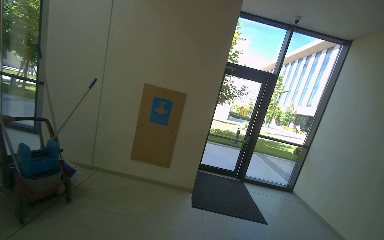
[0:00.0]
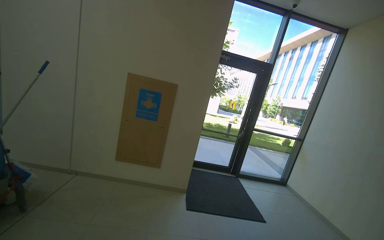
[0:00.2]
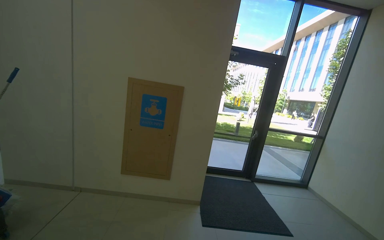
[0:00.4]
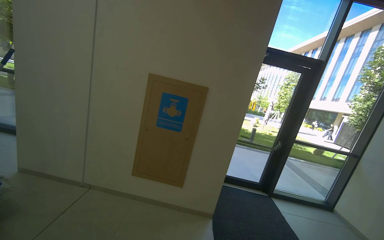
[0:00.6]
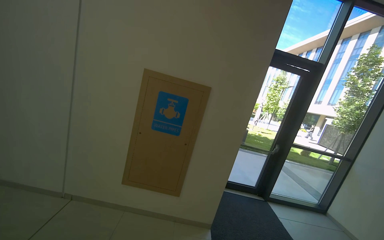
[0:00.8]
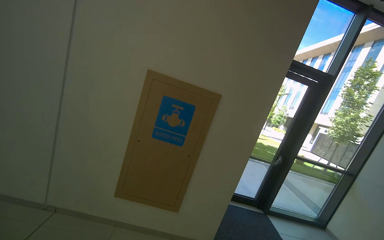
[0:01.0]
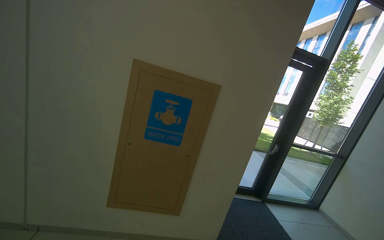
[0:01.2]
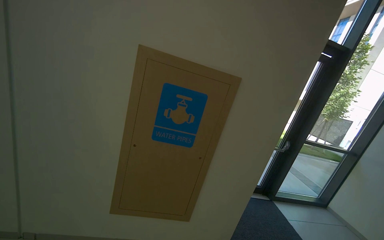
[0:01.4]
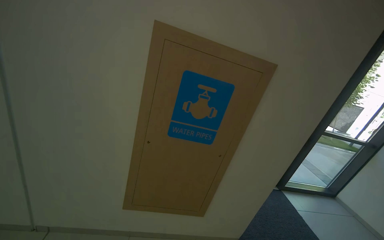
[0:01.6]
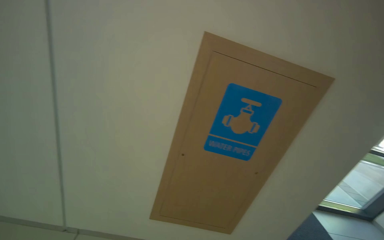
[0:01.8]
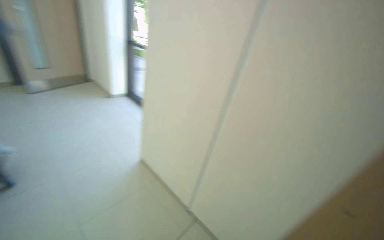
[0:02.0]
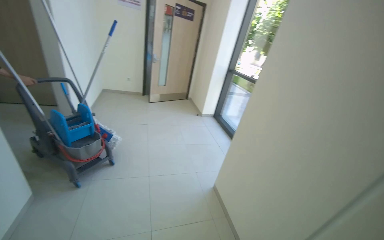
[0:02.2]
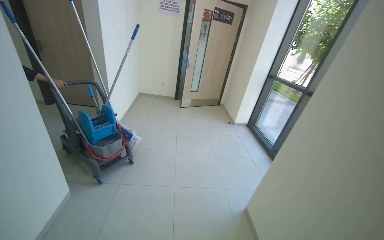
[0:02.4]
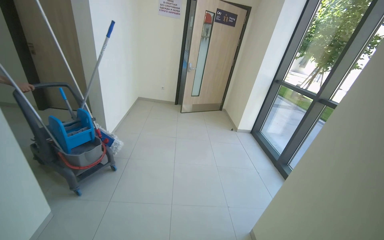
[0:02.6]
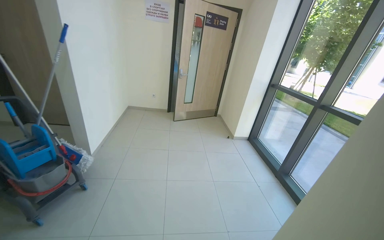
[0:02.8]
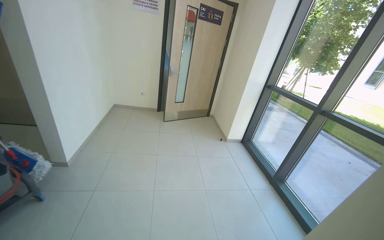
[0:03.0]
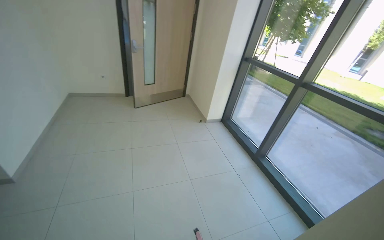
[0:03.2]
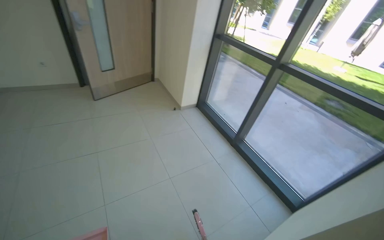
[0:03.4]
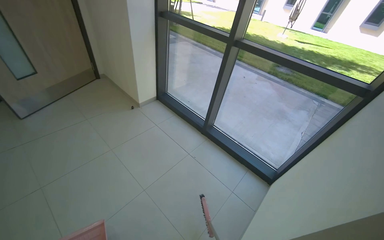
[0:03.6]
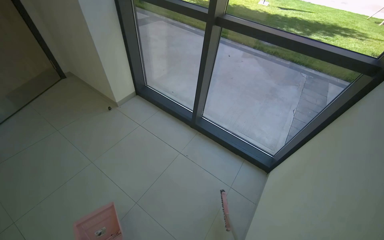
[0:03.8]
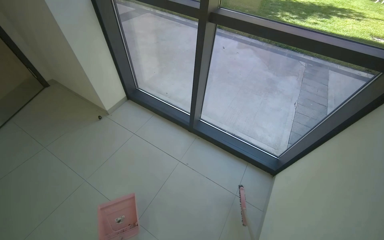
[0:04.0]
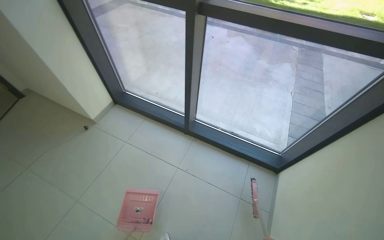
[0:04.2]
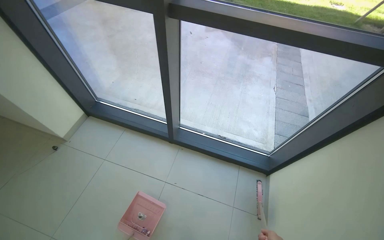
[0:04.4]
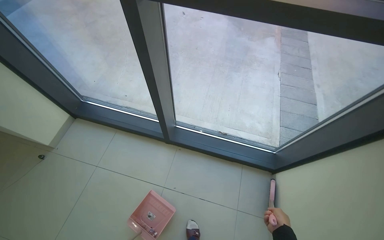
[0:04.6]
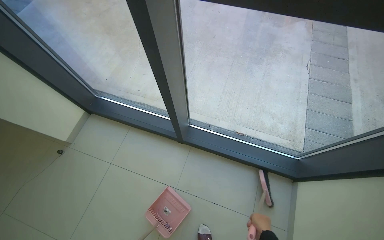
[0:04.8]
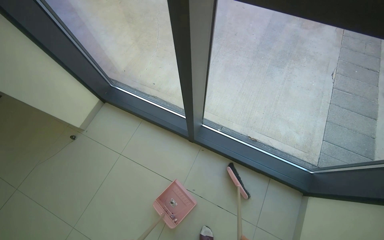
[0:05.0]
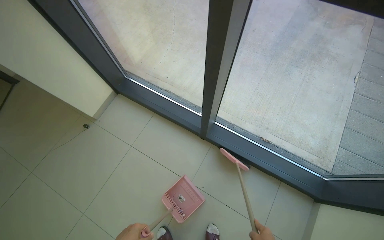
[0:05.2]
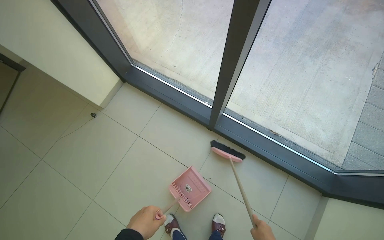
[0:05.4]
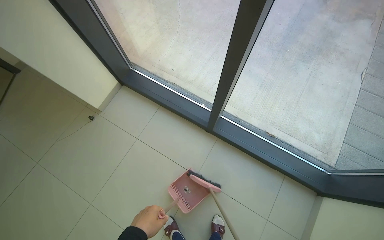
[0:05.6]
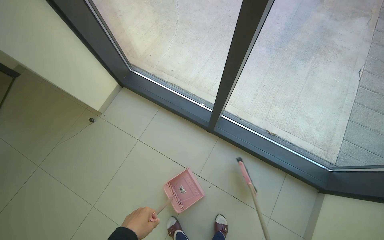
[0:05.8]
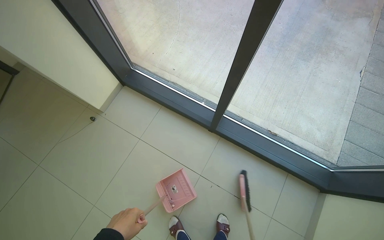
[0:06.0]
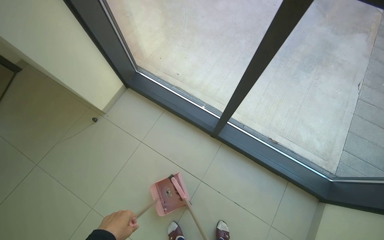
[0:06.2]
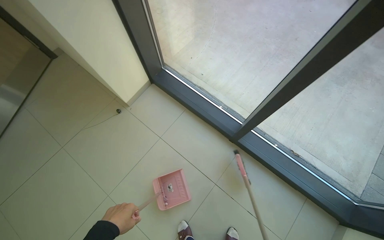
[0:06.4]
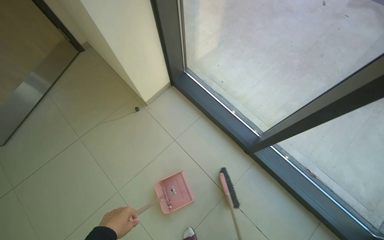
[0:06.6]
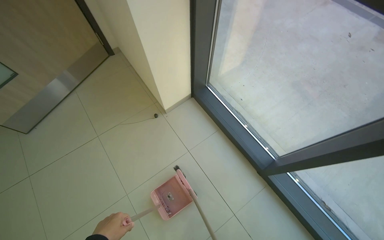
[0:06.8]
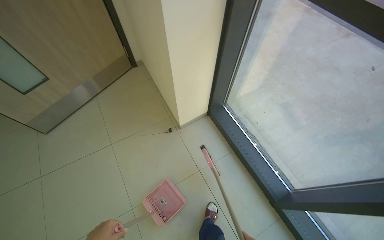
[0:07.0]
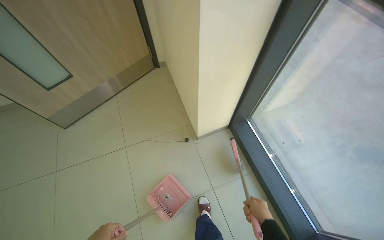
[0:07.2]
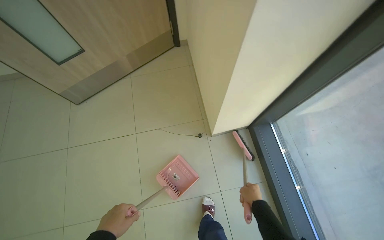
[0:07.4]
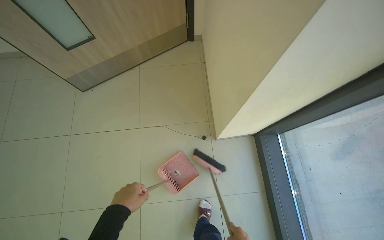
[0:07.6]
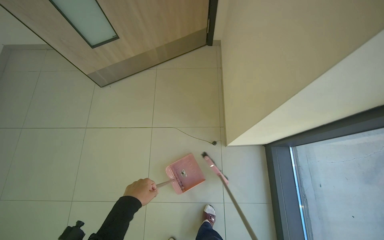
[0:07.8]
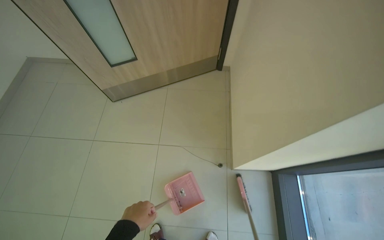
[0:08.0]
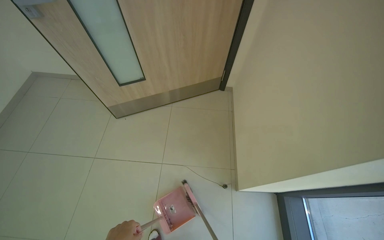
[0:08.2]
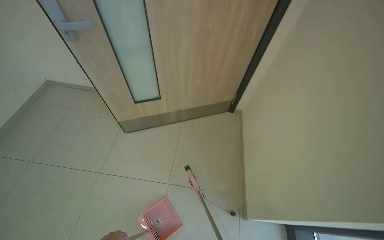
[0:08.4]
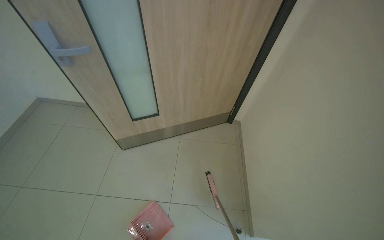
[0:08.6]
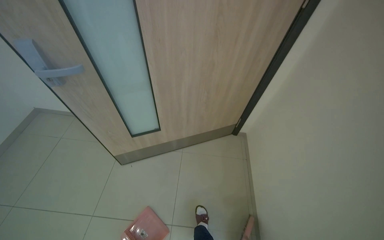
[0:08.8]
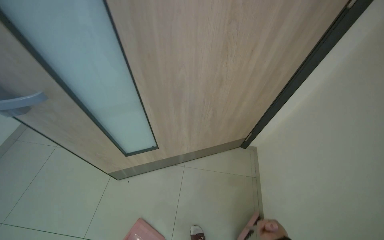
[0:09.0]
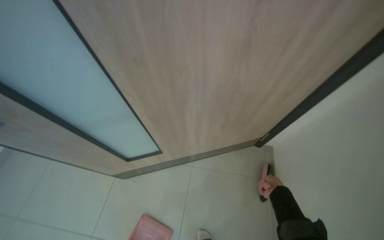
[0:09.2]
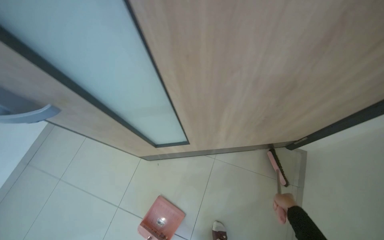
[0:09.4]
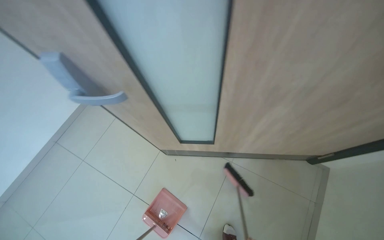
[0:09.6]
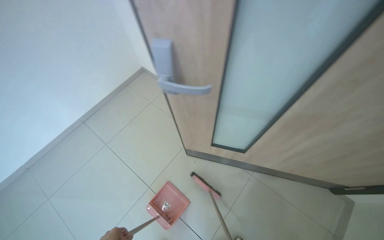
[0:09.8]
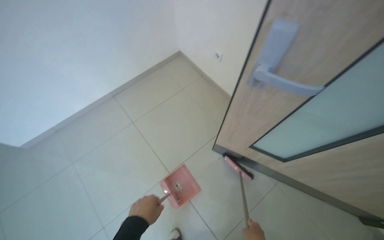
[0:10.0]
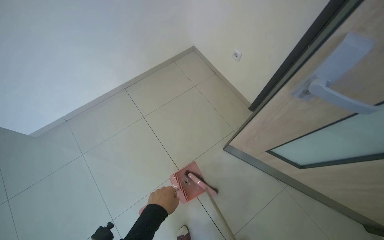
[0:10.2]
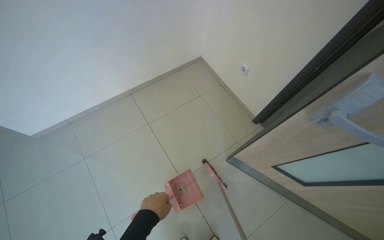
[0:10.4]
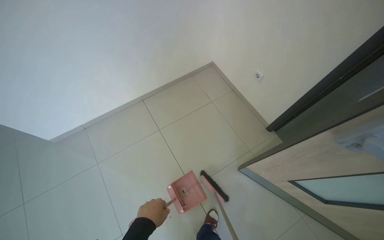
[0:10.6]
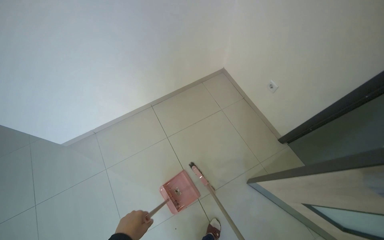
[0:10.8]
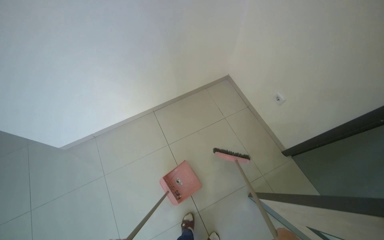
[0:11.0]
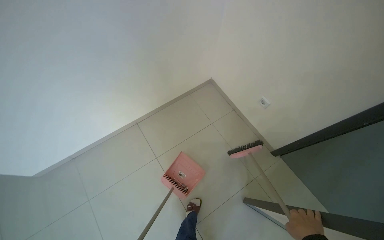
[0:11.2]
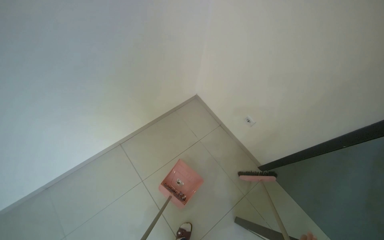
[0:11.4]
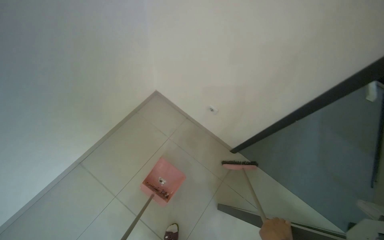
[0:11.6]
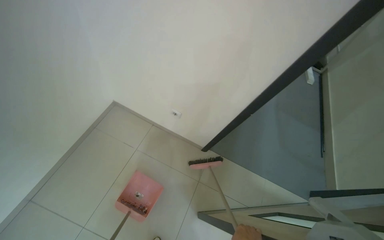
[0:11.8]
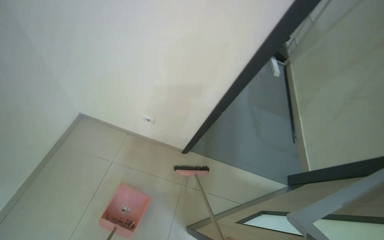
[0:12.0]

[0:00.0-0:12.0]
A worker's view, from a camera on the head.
Job: sweeping floor.
The whole recording: Sweeping hallway floor. The worker sweeps the hallway floor with a broom and dustpan.
0:00.0 to 0:01.6: The camera is carried approximately 1.5 m. The view tips downward by approximately 15 degrees.
0:03.0 to 0:04.4: The head travels about 1.5 m. The wearer's head swings some 65 degrees to the right. The wearer looks about 35 degrees further downward.
0:04.4 to 0:06.0: The view tilts some 15 degrees downward.
0:06.0 to 0:07.6: The wearer moves some 70 cm. The head rotates some 55 degrees to the left.
0:07.6 to 0:09.0: The wearer's head swings about 20 degrees to the left. The camera pitches upward, by roughly 30 degrees.
0:09.0 to 0:10.4: The head travels approximately 60 cm. The head turns to the left by roughly 50 degrees. The view tips downward by about 15 degrees.
0:10.4 to 0:12.0: The camera travels about 50 cm. The head turns to the right by some 45 degrees.

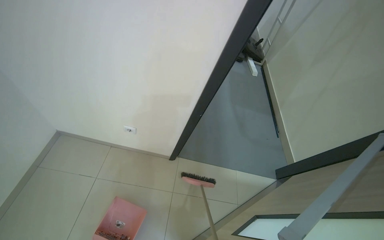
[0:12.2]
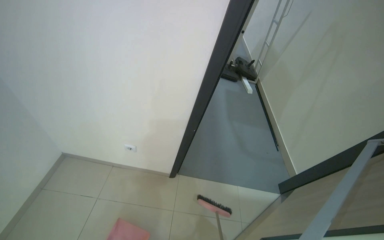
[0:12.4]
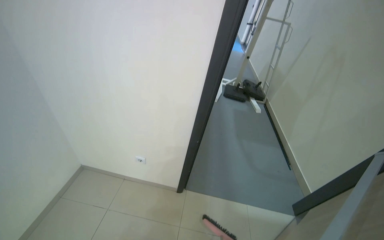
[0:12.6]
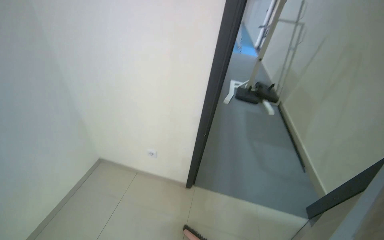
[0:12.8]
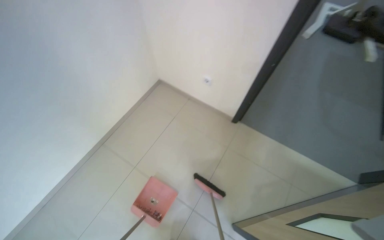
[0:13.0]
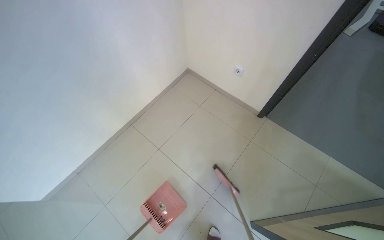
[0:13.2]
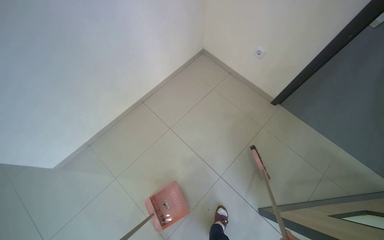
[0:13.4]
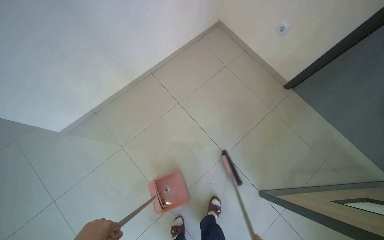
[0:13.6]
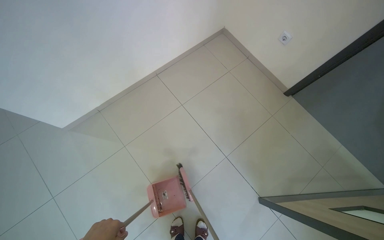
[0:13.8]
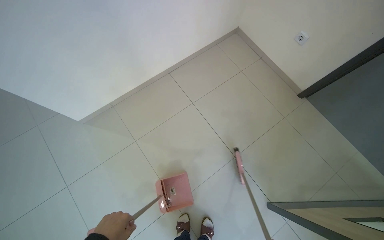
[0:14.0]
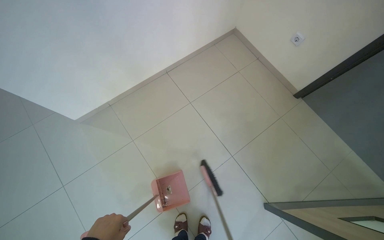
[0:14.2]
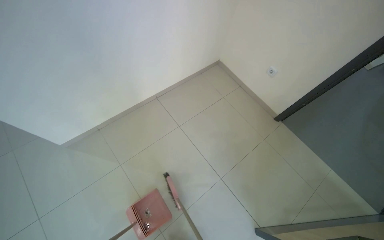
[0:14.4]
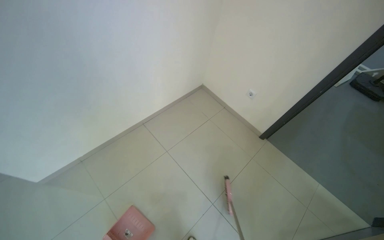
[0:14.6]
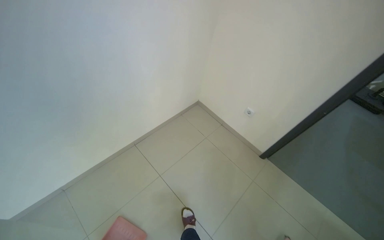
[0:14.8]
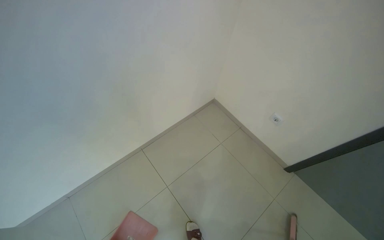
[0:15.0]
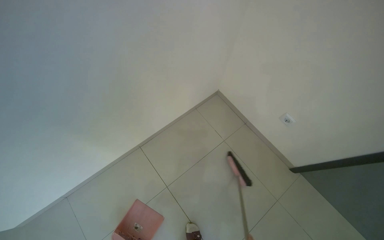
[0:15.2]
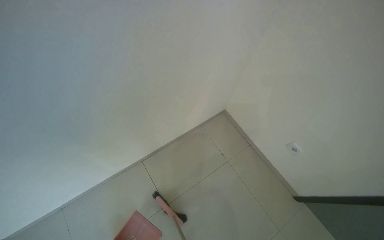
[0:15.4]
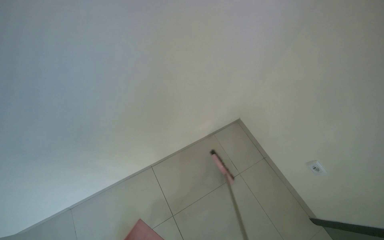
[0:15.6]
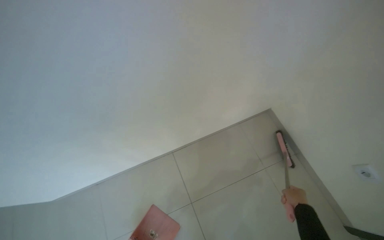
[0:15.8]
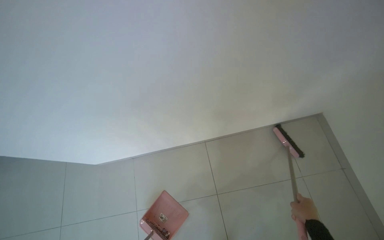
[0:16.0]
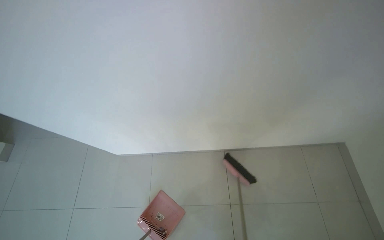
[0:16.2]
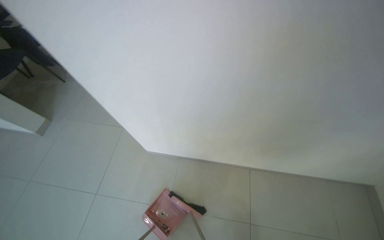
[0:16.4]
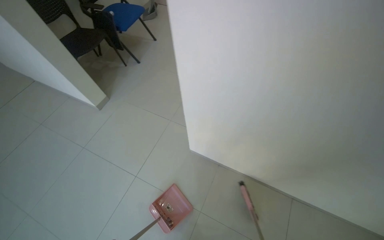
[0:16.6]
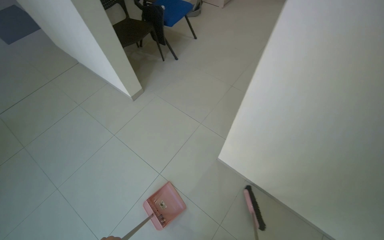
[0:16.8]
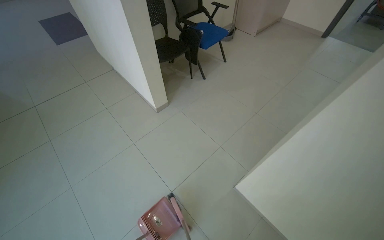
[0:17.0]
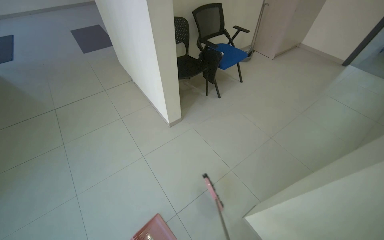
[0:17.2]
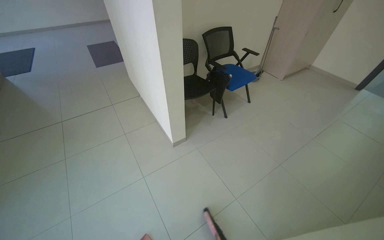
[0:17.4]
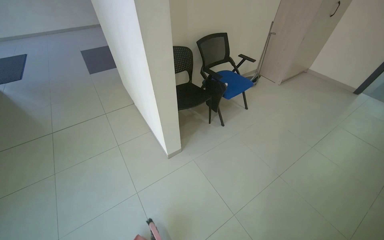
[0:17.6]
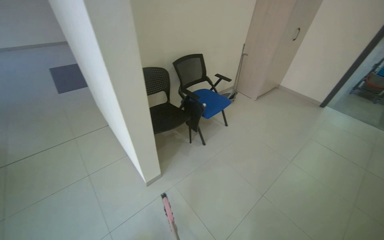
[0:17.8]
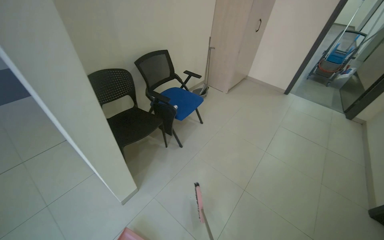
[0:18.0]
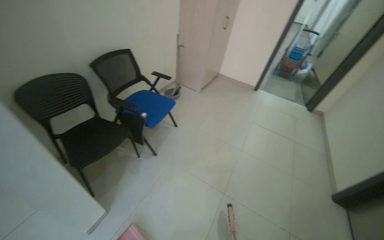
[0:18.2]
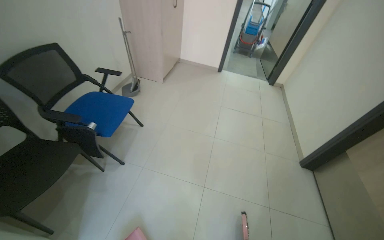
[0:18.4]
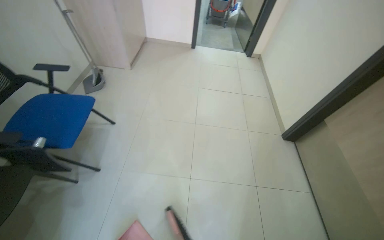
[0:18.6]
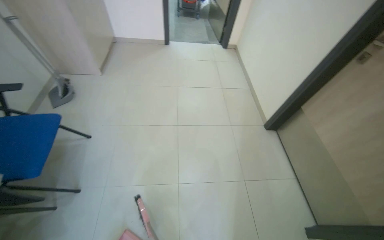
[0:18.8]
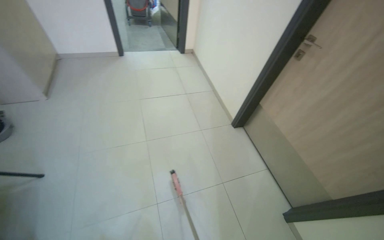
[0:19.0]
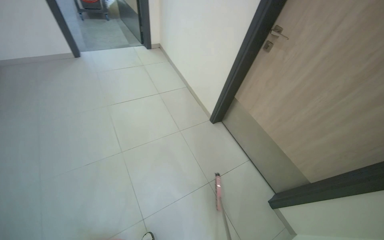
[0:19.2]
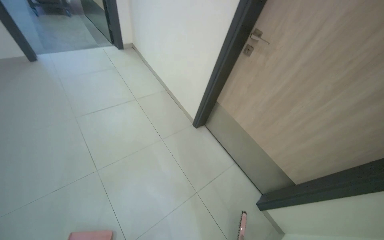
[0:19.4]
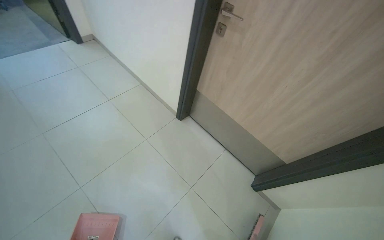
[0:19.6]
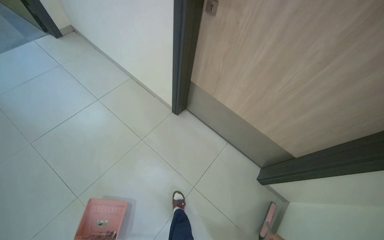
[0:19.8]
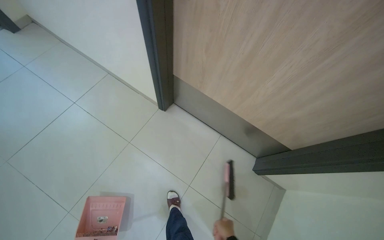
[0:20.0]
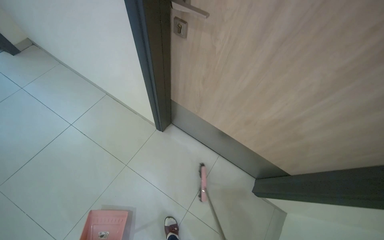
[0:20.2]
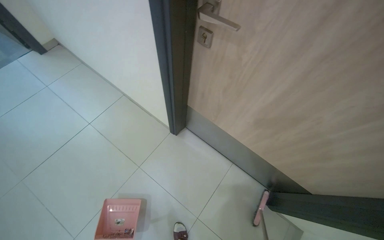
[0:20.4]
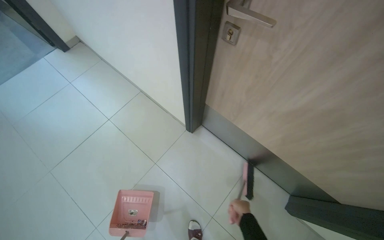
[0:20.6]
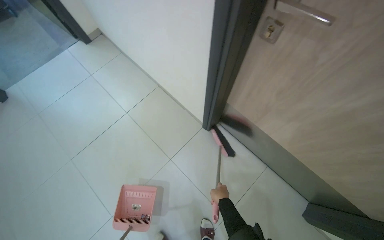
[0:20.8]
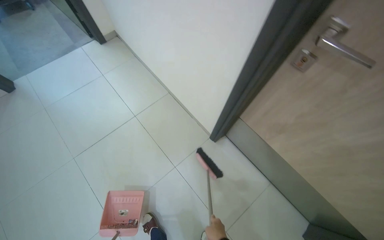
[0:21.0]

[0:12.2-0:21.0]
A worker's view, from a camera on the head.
Job: sweeping floor.
The whole recording: Sweeping hallway floor. The worker sweeps the hallway floor with a broom and dustpan.
0:12.2 to 0:13.6: The camera travels approximately 50 cm. The head rotates roughly 30 degrees to the left. The view tilts roughly 15 degrees downward.
0:13.6 to 0:15.2: The camera is carried some 60 cm.
0:15.2 to 0:16.6: The wearer's head swings some 30 degrees to the left.
0:16.6 to 0:18.0: The head travels some 80 cm. The wearer looks roughly 15 degrees further upward.
0:18.0 to 0:19.6: The head travels roughly 1 m. The head rotates about 85 degrees to the right. The wearer looks about 25 degrees further downward.
0:19.6 to 0:21.0: The camera is carried roughly 50 cm.
